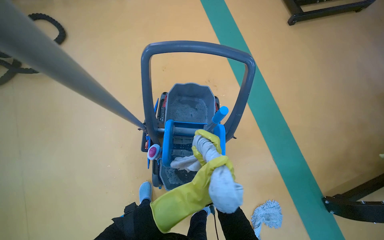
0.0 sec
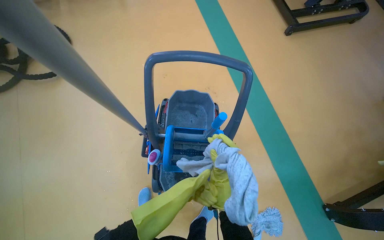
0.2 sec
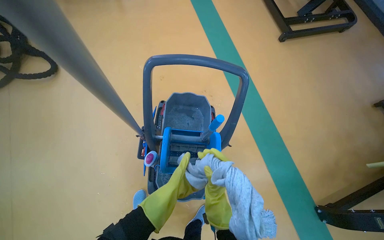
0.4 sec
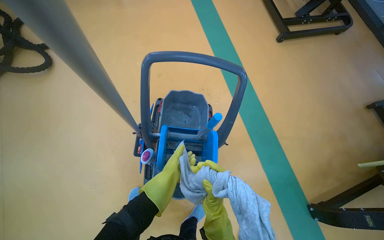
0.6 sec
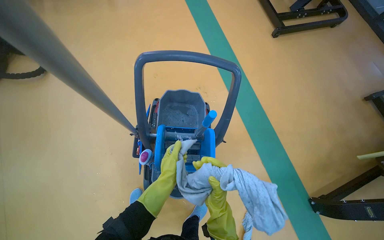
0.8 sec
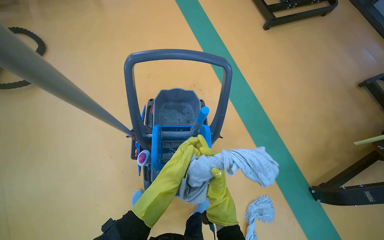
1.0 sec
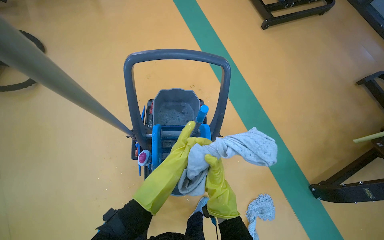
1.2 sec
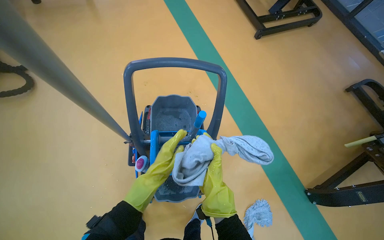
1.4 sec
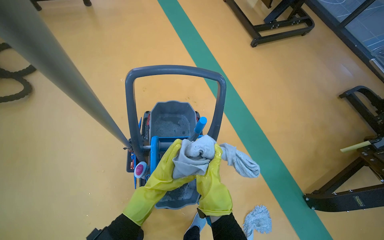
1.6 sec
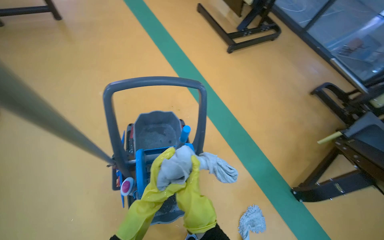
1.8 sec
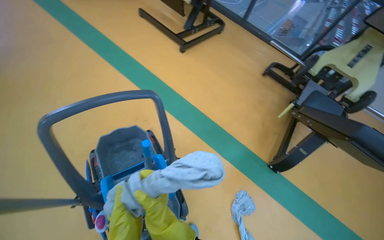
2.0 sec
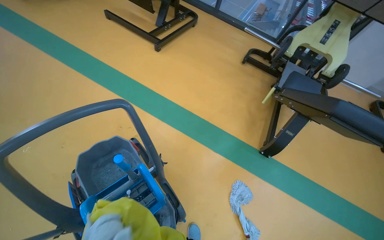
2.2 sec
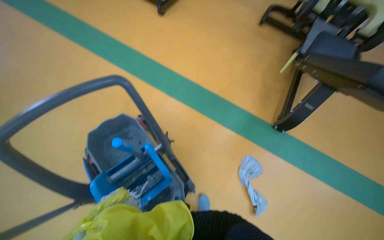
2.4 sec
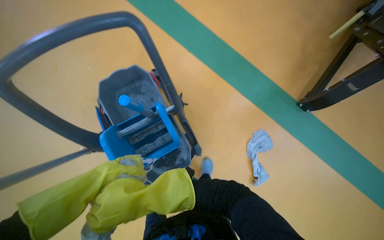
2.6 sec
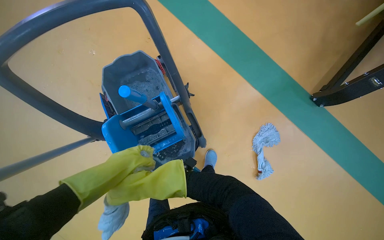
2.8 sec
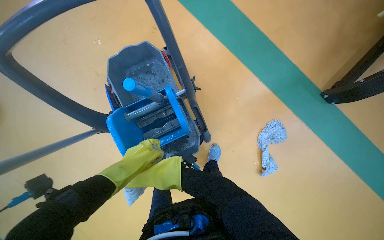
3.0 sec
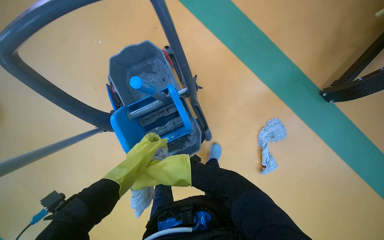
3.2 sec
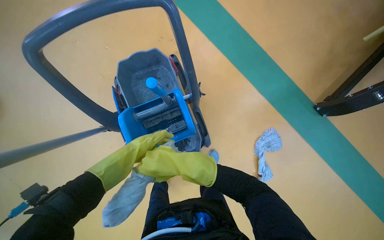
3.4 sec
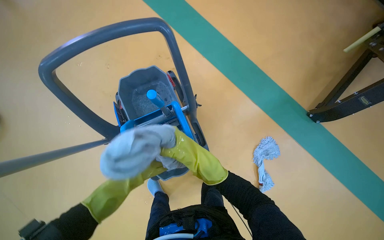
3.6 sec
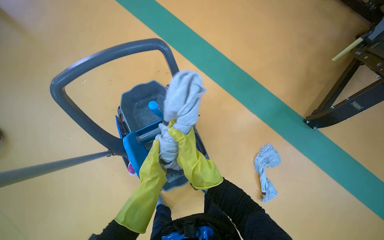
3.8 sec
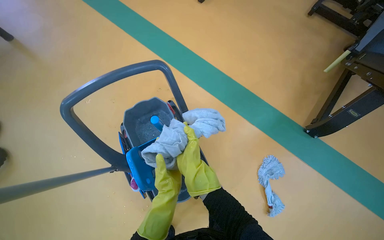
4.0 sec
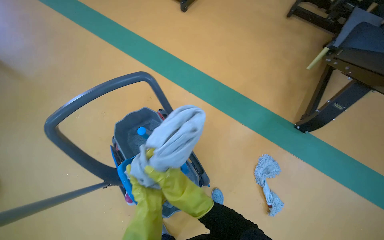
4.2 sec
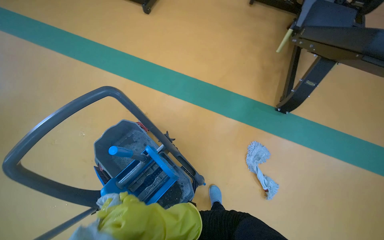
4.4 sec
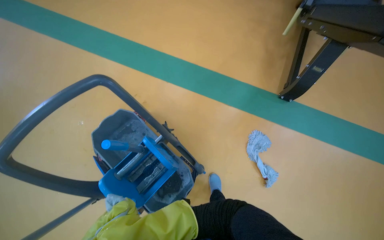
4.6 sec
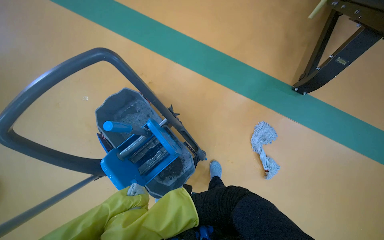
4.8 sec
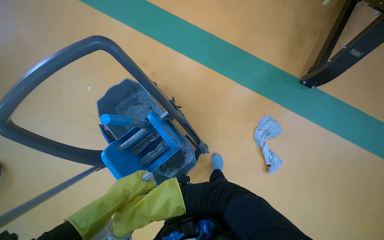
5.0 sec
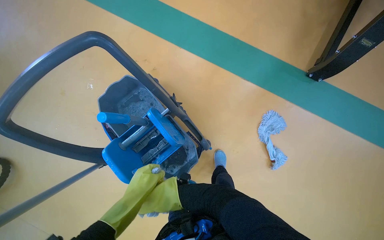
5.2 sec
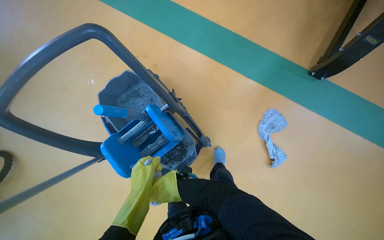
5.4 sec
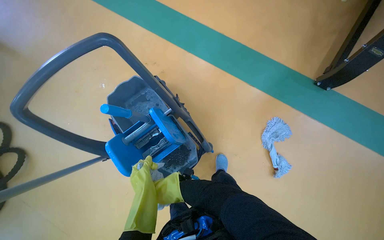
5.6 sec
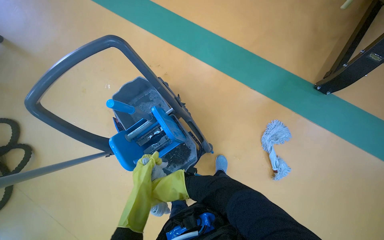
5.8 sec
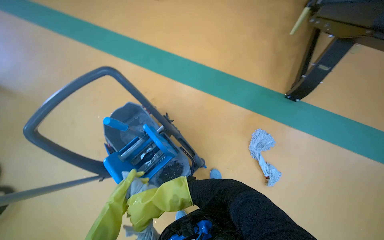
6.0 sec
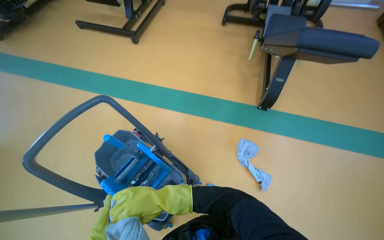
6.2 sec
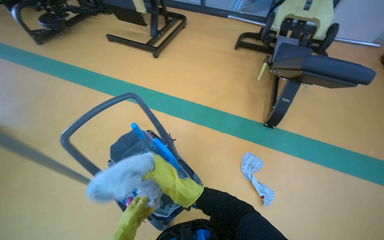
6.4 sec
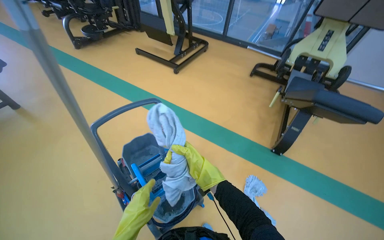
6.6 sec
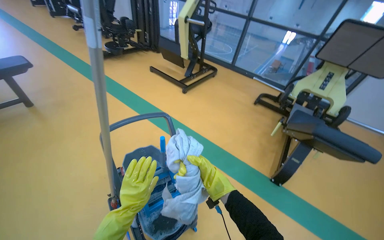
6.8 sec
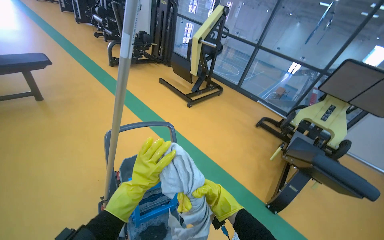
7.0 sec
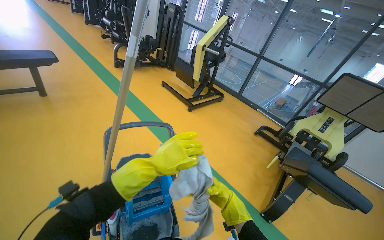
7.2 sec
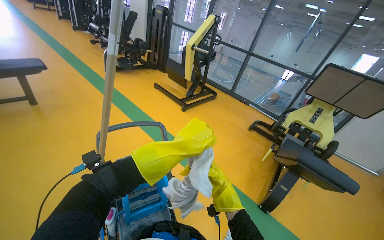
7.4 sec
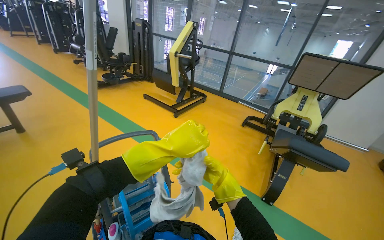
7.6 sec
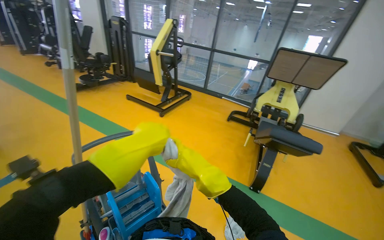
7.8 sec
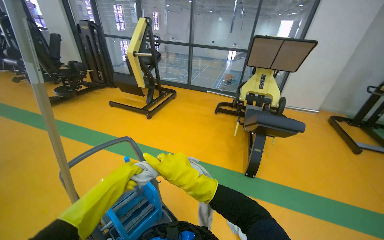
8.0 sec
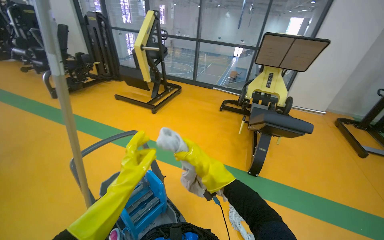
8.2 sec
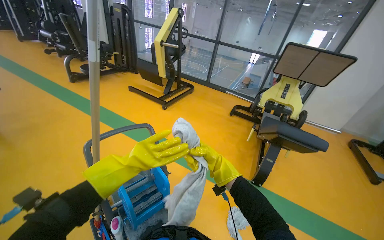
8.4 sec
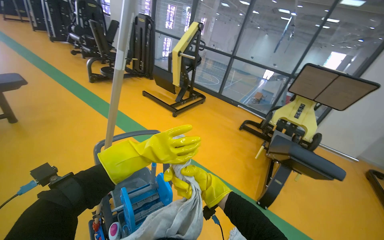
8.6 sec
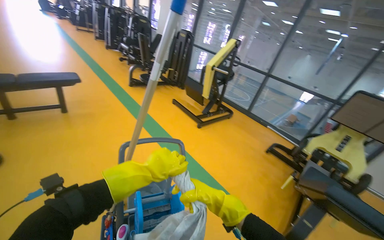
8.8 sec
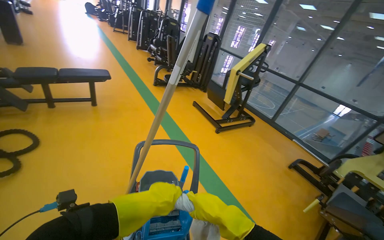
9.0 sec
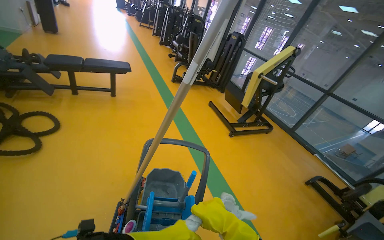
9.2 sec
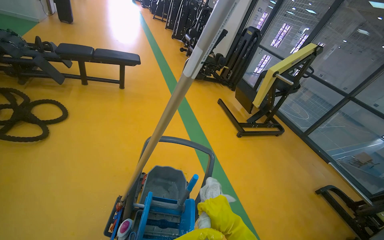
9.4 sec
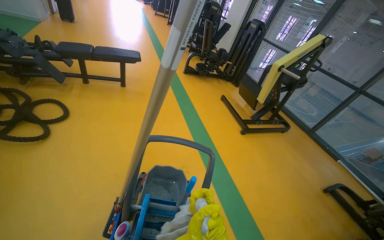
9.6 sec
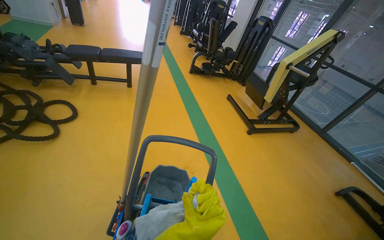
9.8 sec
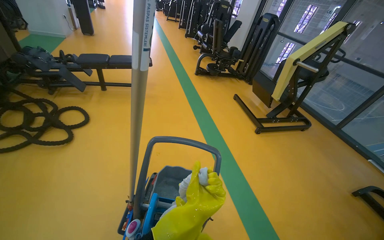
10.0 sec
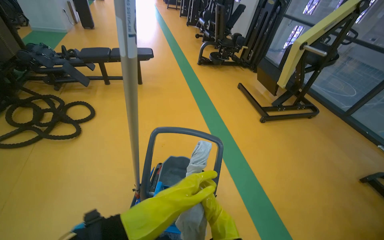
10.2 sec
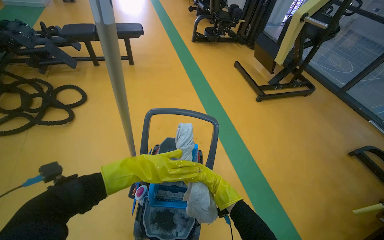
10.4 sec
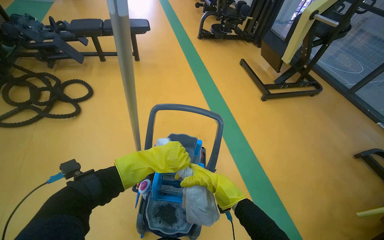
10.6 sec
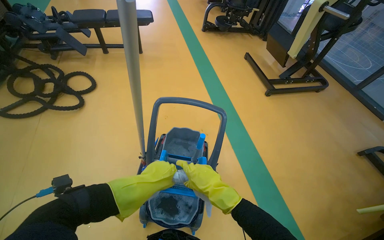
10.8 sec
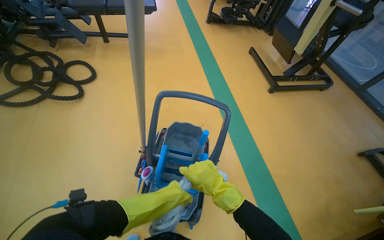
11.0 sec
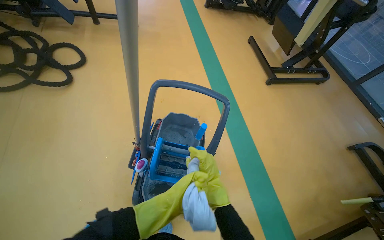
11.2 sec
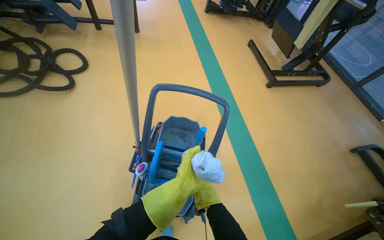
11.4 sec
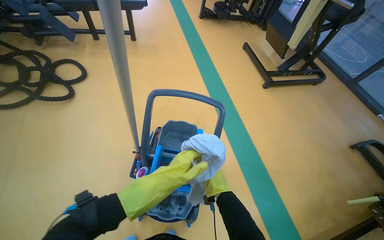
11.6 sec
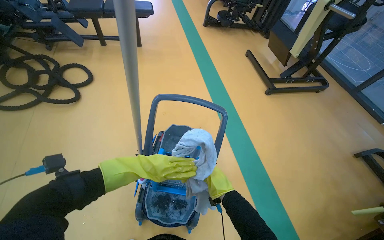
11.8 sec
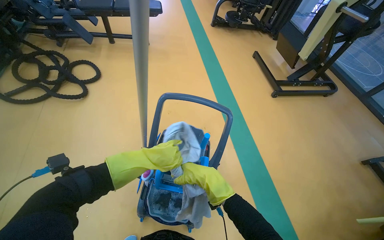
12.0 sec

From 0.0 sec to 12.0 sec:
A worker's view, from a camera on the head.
Job: preparing cleaning supplies.
The whole recording: Preparing cleaning tools. The worker changes and wrings out mop heads using the cleaning cart and bucket.
From 0.0 sec to 1.6 sec: The left hand is displaced up the picture by roughly 10 cm, and reaches approximately 10 cm farther from the camera, then returns.
From 1.6 sec to 3.0 sec: The camera pitches downward, by some 30 degrees.
From 3.0 sec to 4.4 sec: The view tips upward by about 20 degrees.
From 6.0 sec to 7.6 sec: The wearer moves roughly 50 cm. The wearer looks some 45 degrees further upward.
From 7.6 sec to 9.0 sec: The head rotates roughly 25 degrees to the left.
From 9.0 sec to 10.4 sec: The view pans to the left by approximately 15 degrees. The view tips downward by about 15 degrees.
From 10.4 sec to 12.0 sec: The left hand goes some 10 cm farther from the camera, and moves about 25 cm down the picture and comes back.

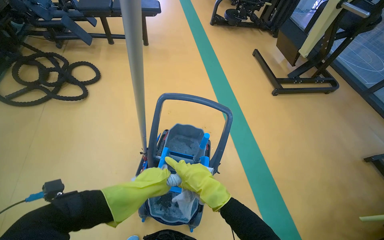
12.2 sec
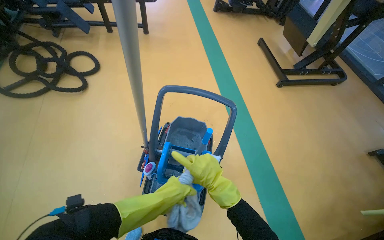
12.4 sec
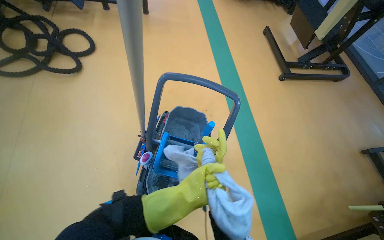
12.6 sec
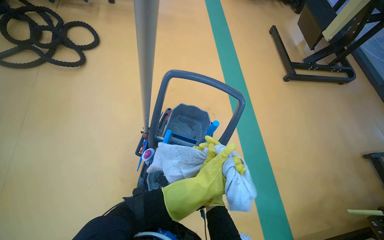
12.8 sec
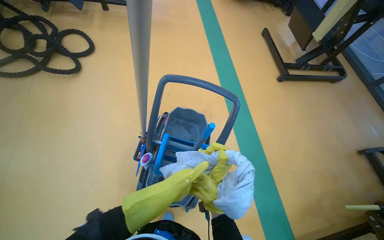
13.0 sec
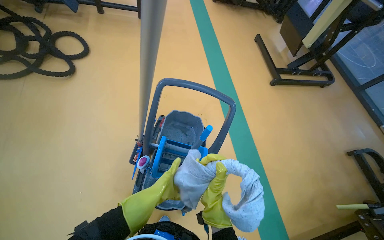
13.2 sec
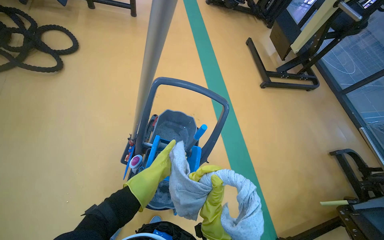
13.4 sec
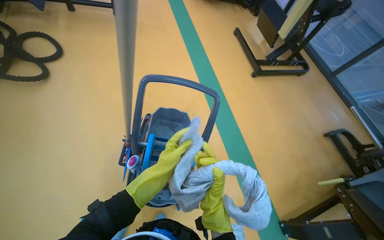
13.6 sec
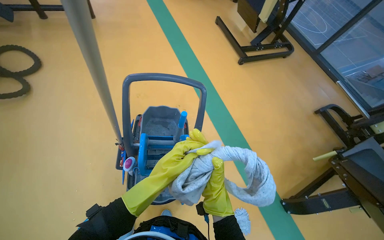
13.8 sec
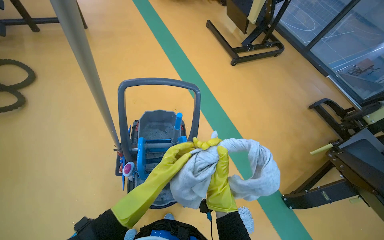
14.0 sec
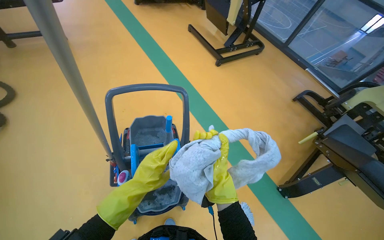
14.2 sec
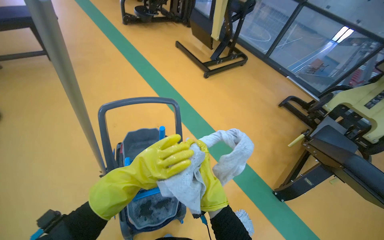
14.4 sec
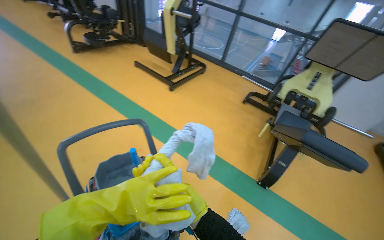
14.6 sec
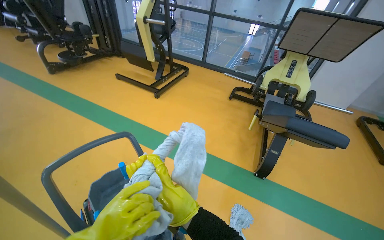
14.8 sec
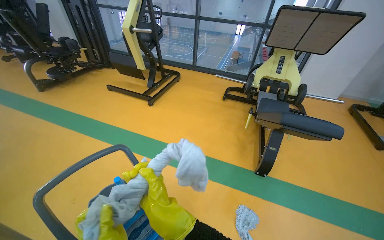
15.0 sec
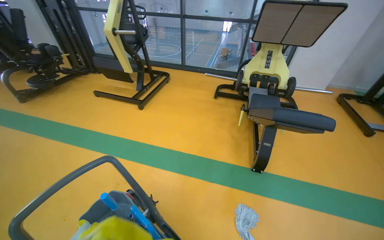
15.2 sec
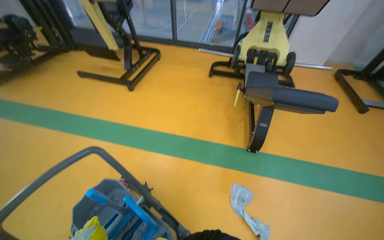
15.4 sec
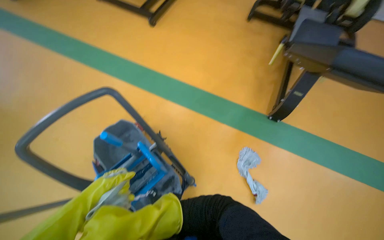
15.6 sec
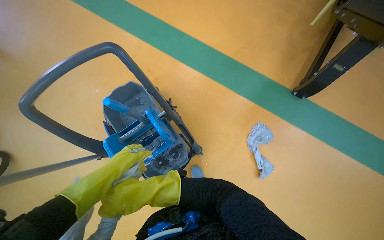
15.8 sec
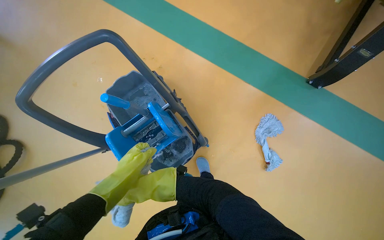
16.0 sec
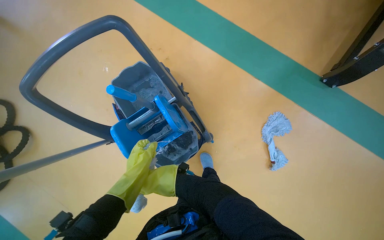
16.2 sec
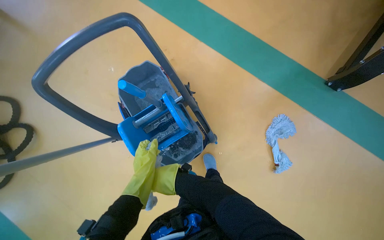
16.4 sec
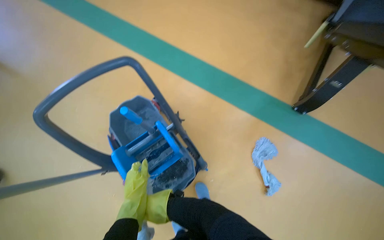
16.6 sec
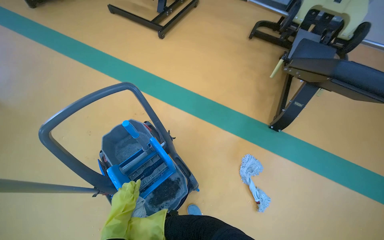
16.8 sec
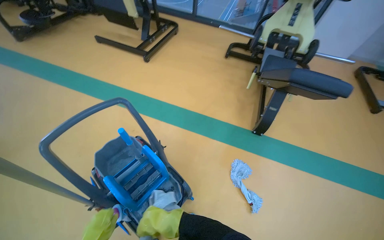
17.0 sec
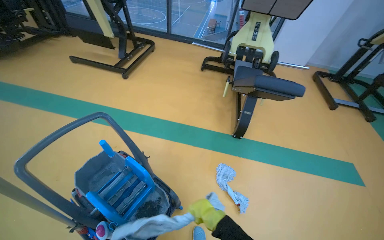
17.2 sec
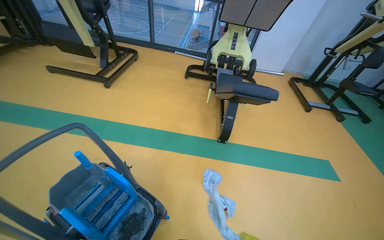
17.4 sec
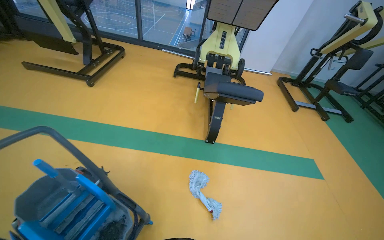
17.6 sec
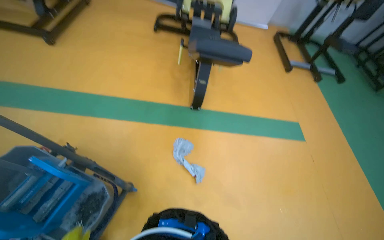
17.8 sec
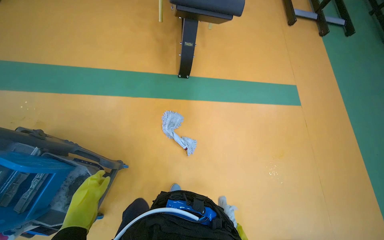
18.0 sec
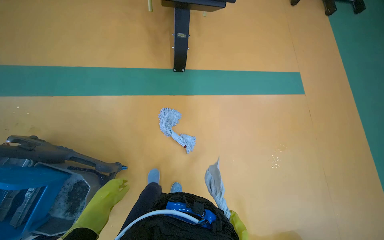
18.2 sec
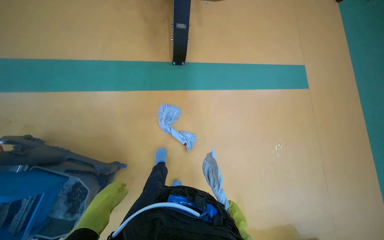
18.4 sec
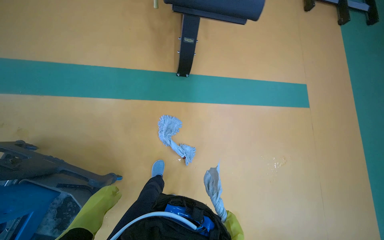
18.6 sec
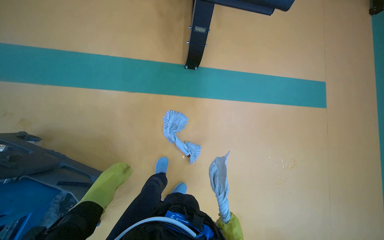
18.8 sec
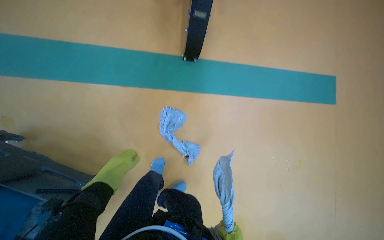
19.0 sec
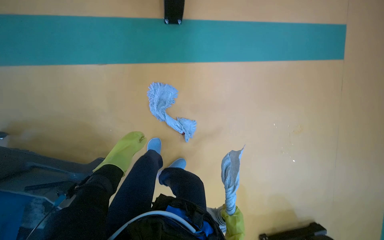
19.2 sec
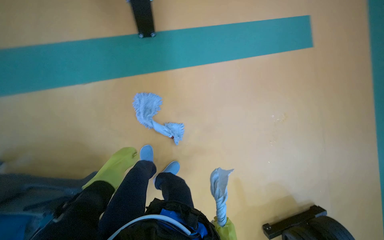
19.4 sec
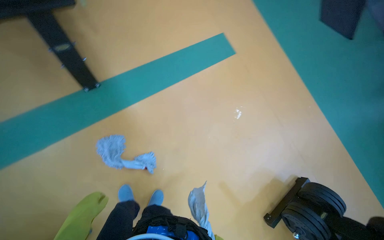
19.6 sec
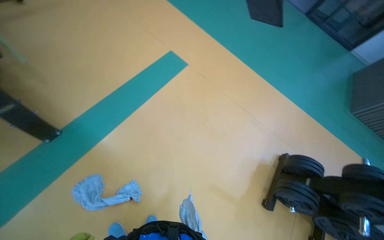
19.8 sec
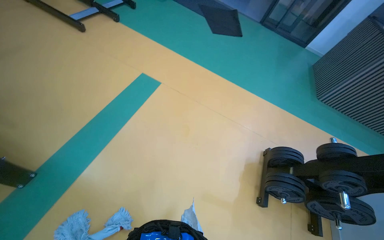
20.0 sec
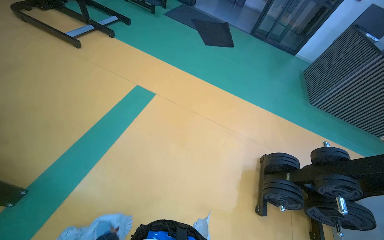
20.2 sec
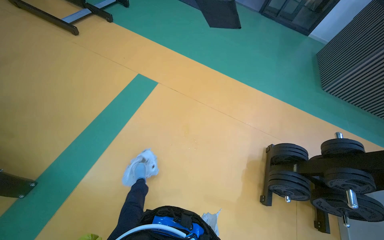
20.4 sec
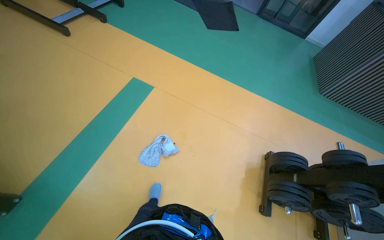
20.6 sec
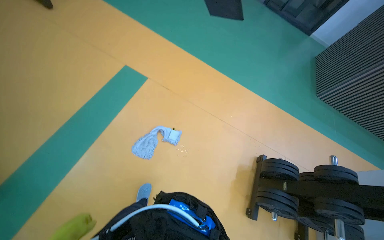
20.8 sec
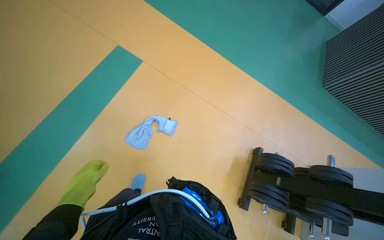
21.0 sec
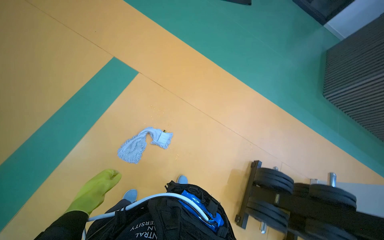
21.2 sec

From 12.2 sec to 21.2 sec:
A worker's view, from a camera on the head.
Job: preparing cleaning supplies.
The whole recording: Preparing cleaning tools. The worker changes and wrings out mop heads using the cleaning cart and bucket.
From 12.2 sec to 13.8 sec: The left hand shifts approximately 10 cm to the right.
From 13.8 sec to 15.2 sec: The head rotates some 50 degrees to the right. The view tilts about 15 degrees upward.
From 15.2 sec to 16.6 sec: The camera pitches downward, by approximately 35 degrees.
From 16.6 sec to 18.2 sec: The wearer moves about 50 cm. The wearer looks approximately 35 degrees further to the right.
From 18.2 sec to 19.8 sec: The wearer looks approximately 50 degrees further to the right.
From 19.8 sec to 21.2 sec: The camera is carried some 50 cm.
